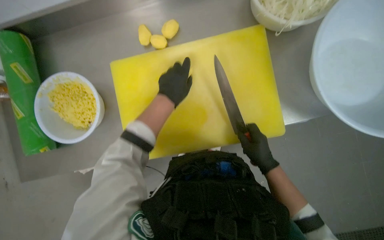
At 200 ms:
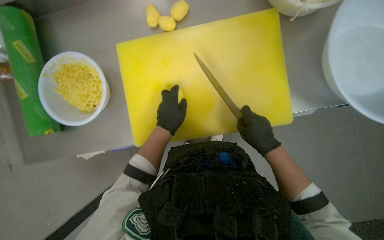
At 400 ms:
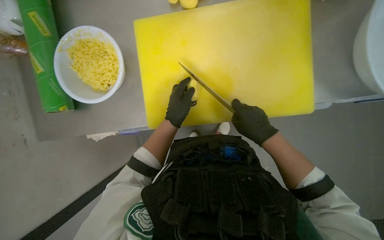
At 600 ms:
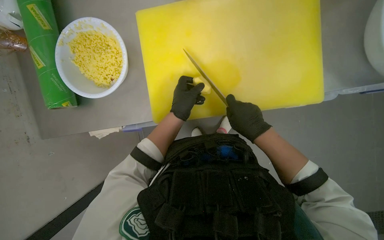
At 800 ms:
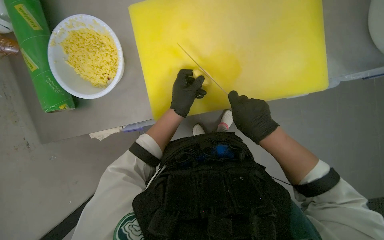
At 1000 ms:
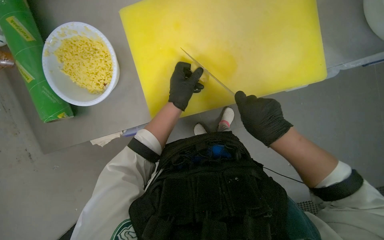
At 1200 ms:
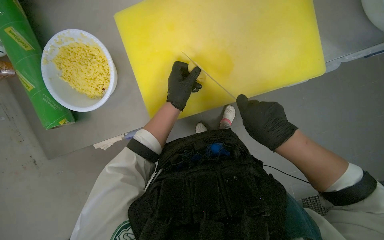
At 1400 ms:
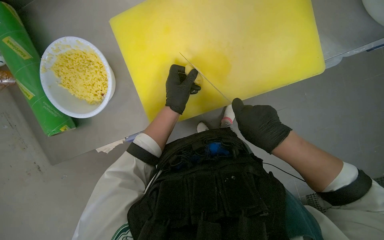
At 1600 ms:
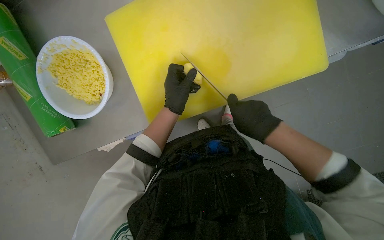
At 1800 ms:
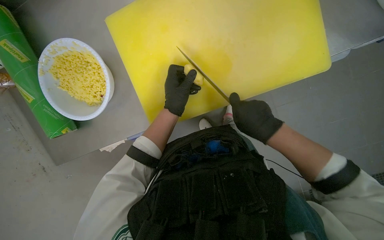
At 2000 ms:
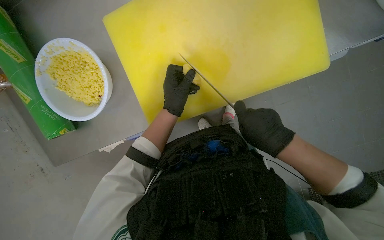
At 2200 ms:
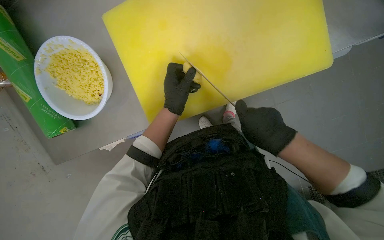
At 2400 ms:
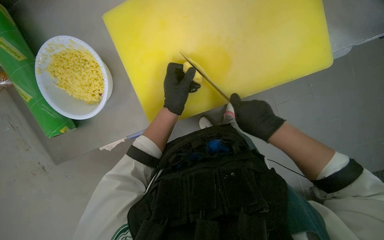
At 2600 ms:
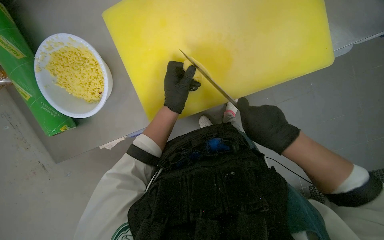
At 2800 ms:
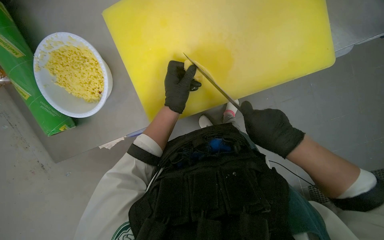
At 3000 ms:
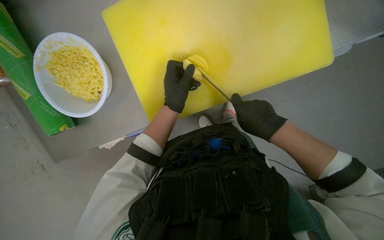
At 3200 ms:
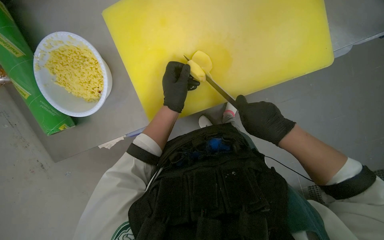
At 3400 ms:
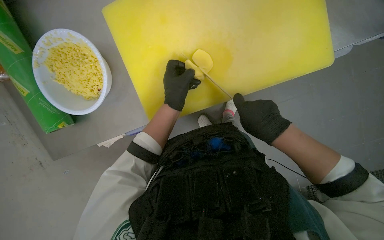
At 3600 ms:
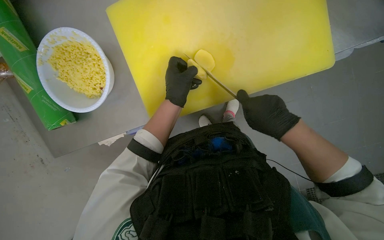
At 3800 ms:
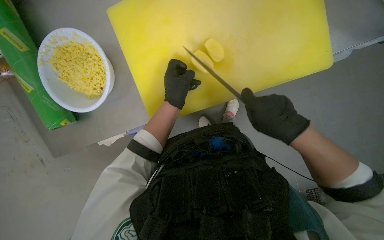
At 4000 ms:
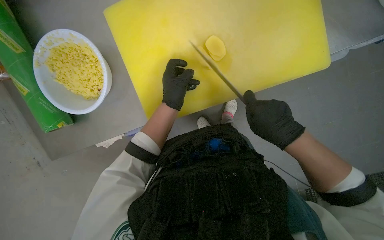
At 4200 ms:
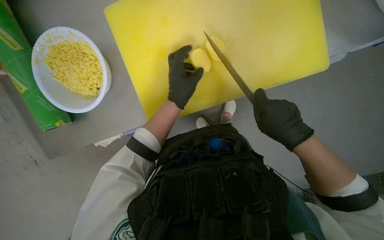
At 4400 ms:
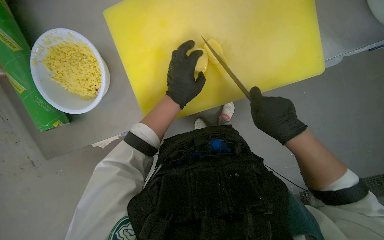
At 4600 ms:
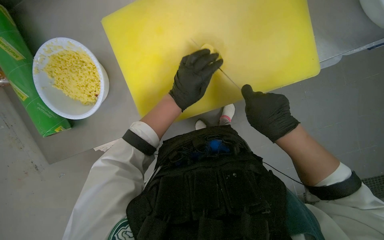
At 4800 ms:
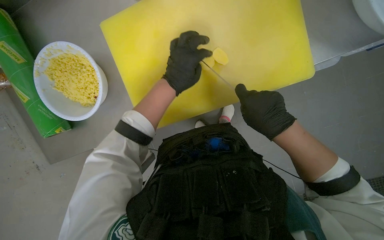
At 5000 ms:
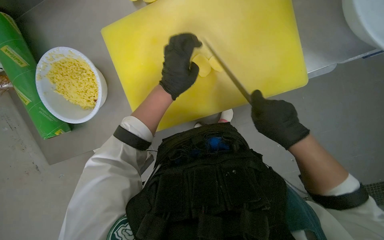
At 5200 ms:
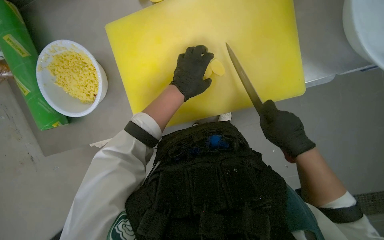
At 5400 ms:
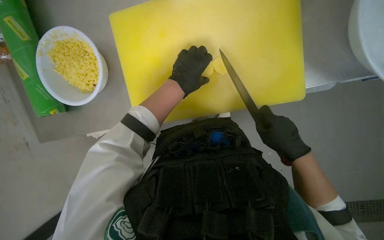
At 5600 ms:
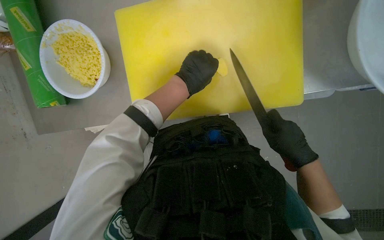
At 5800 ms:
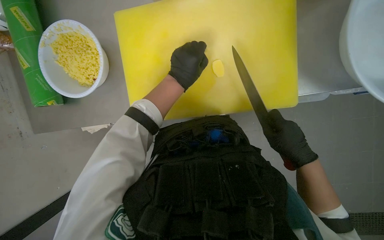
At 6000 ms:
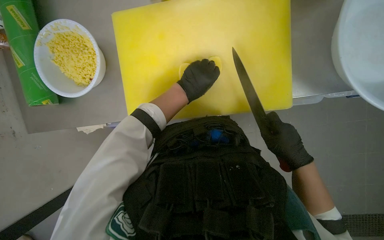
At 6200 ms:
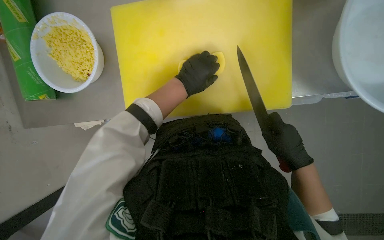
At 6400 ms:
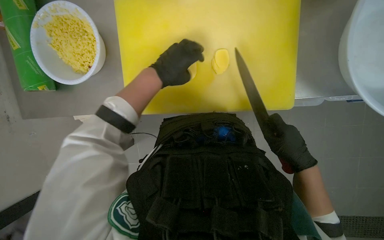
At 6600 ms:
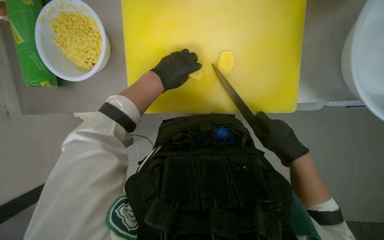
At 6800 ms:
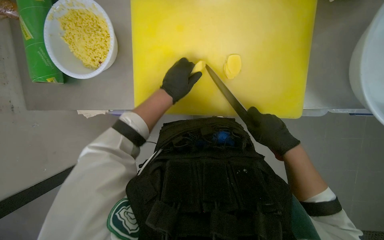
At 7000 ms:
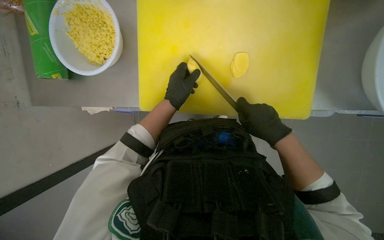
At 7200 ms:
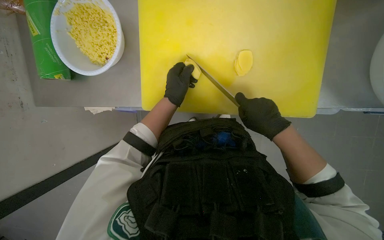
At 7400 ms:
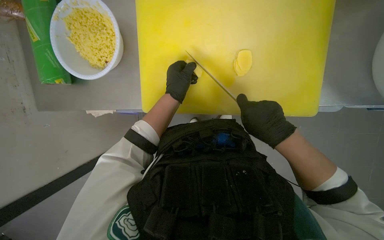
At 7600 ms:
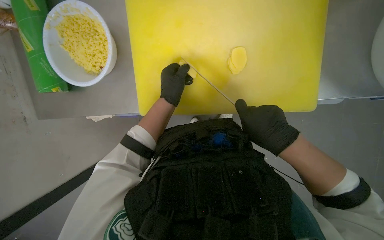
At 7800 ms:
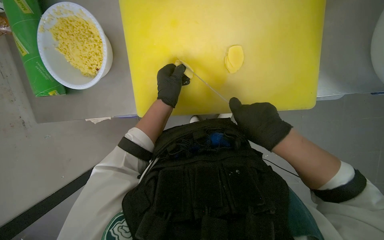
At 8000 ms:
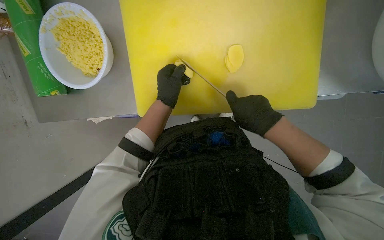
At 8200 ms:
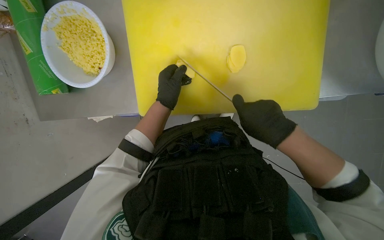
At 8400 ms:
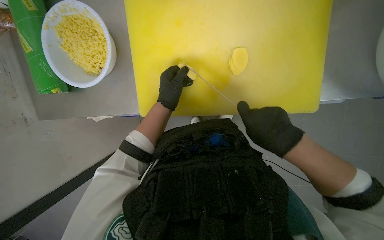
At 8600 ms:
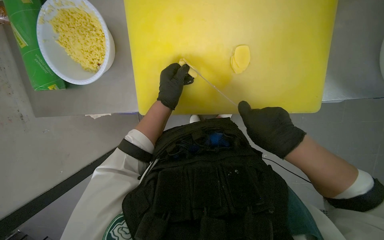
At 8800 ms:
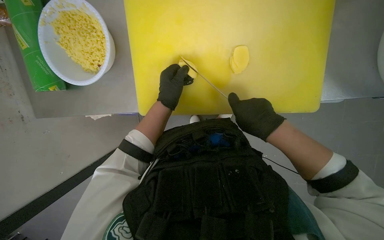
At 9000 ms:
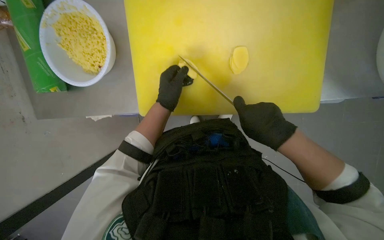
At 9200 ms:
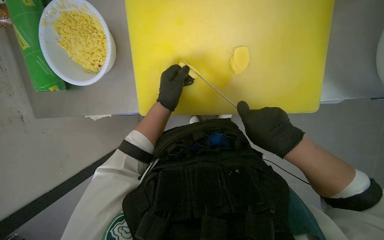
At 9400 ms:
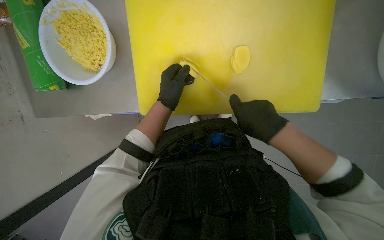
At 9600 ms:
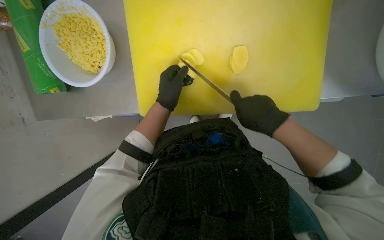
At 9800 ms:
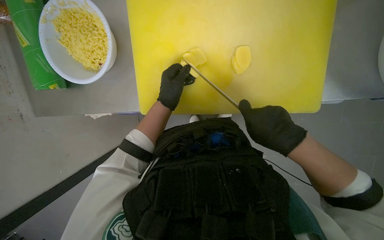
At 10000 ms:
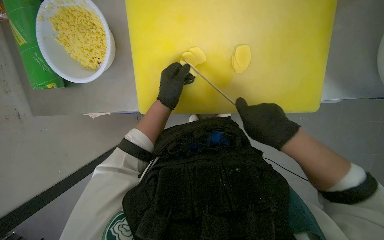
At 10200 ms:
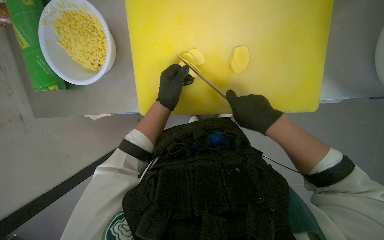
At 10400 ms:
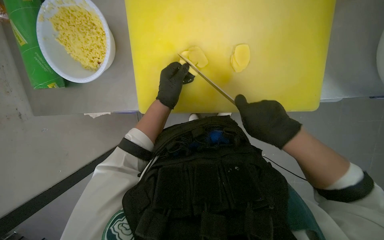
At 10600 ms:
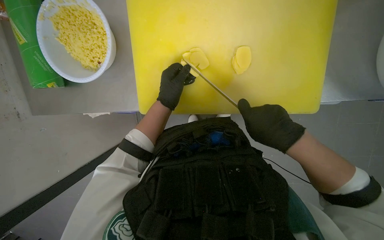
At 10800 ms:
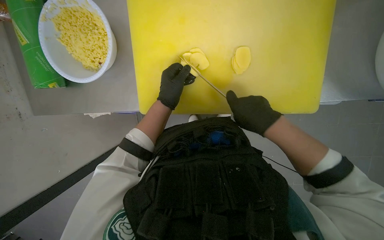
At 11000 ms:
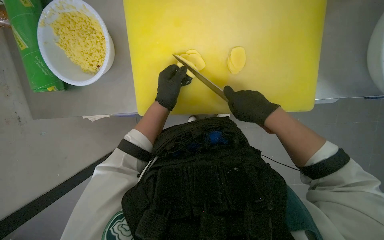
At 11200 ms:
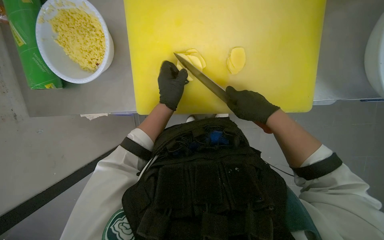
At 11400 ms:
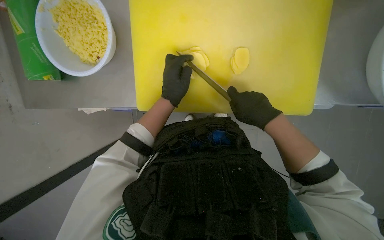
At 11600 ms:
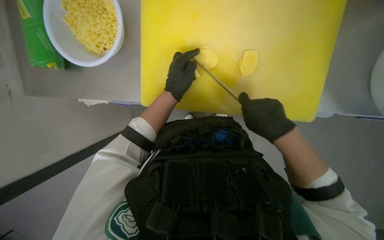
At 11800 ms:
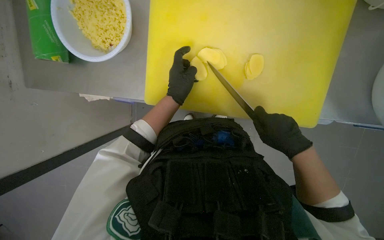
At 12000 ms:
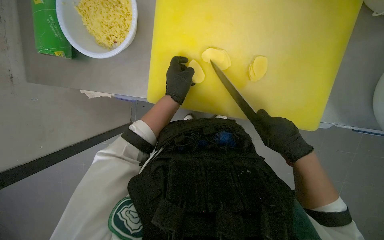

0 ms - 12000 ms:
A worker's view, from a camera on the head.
Job: preparing food.
The whole recording: Slicing and dicing potatoes. The worker slices and dices potatoes on a yellow cutting board, then transfers them to a white bowl.
1600 ms - 4400 ms: The hands are busy where they are.
4400 ms - 6000 ms: The hands are busy where they are.
6000 ms - 7600 ms: The right hand travels up the picture by about 10 cm, while the left hand travels to the left by about 10 cm.
7600 ms - 12000 ms: The hands stay close to where they were, moving slightly.

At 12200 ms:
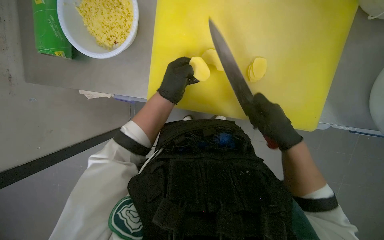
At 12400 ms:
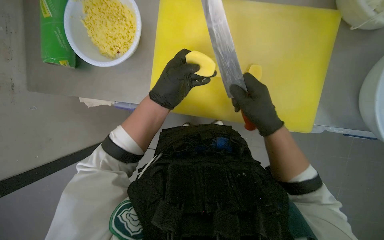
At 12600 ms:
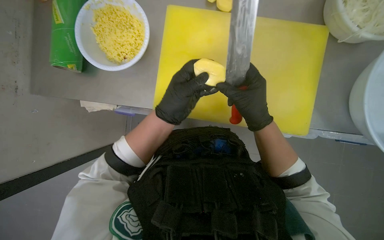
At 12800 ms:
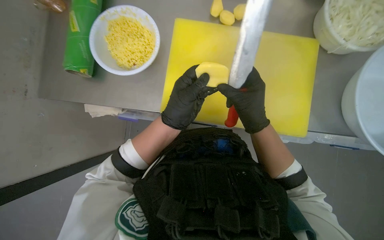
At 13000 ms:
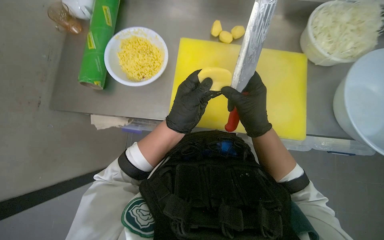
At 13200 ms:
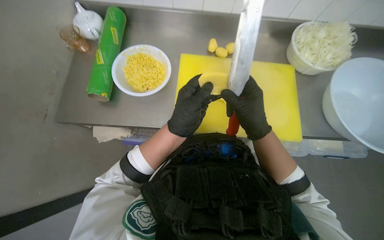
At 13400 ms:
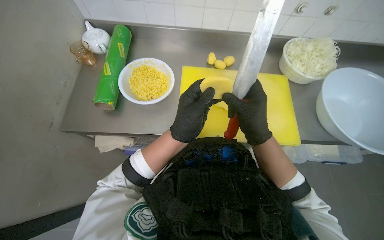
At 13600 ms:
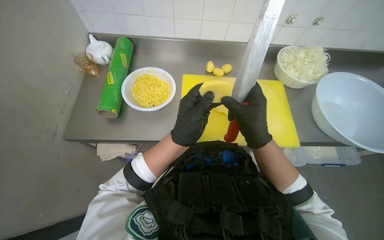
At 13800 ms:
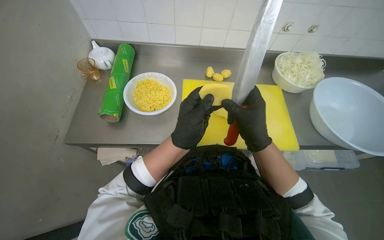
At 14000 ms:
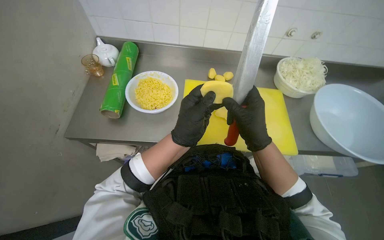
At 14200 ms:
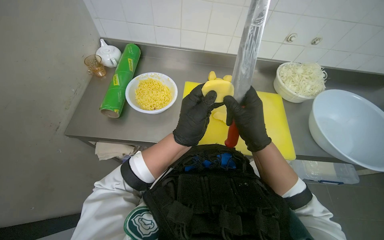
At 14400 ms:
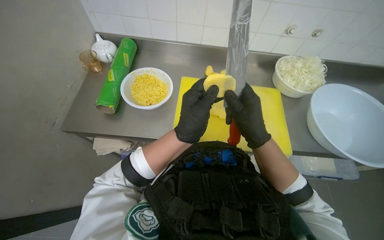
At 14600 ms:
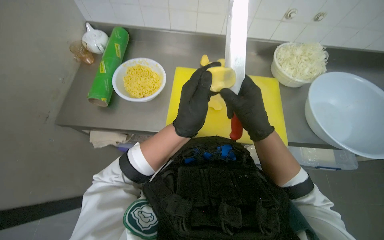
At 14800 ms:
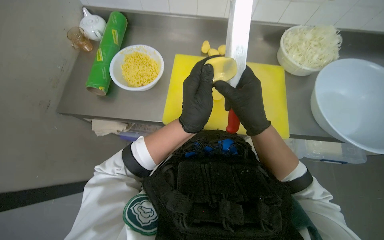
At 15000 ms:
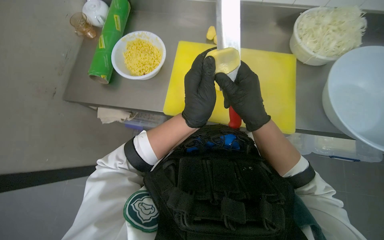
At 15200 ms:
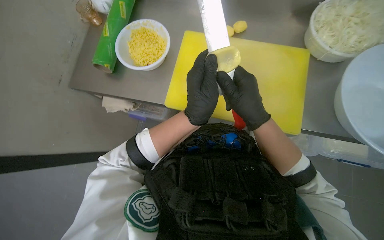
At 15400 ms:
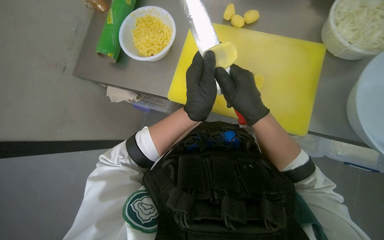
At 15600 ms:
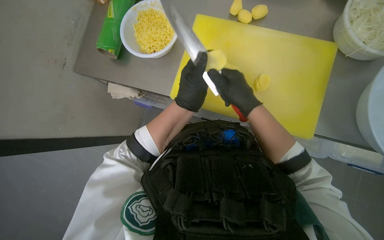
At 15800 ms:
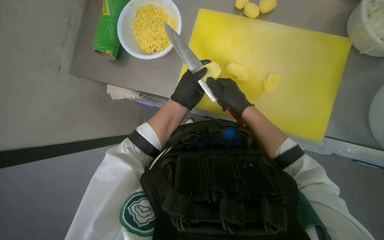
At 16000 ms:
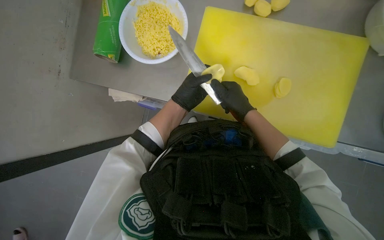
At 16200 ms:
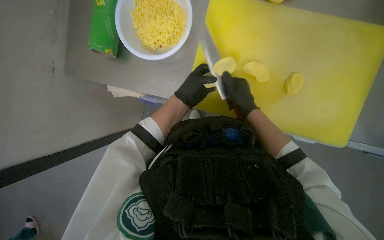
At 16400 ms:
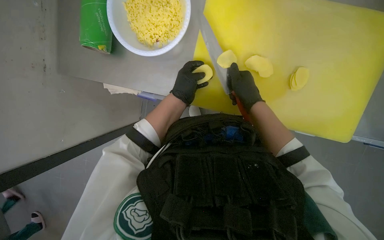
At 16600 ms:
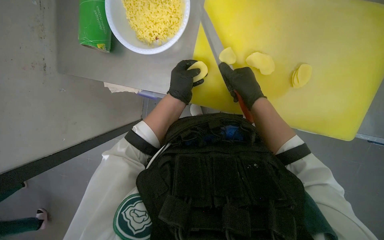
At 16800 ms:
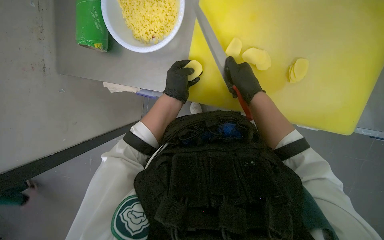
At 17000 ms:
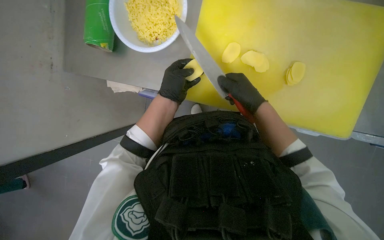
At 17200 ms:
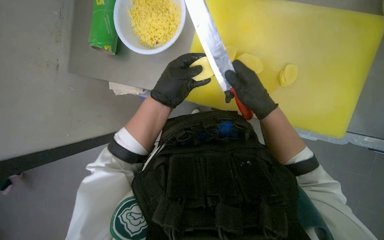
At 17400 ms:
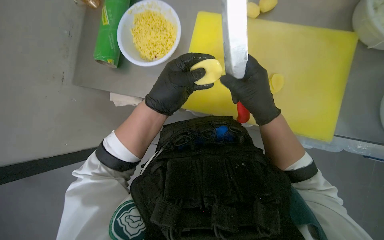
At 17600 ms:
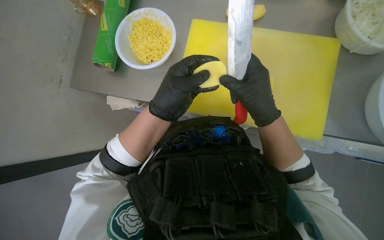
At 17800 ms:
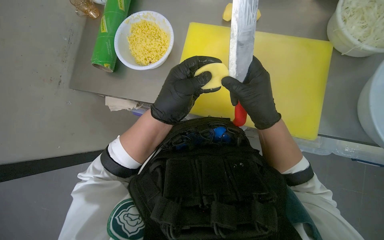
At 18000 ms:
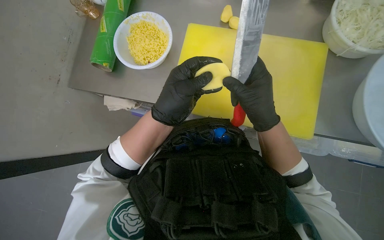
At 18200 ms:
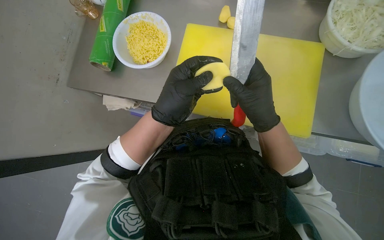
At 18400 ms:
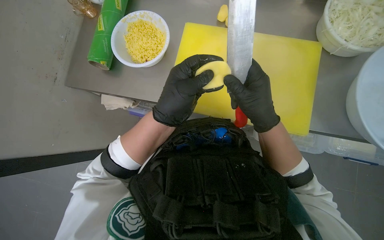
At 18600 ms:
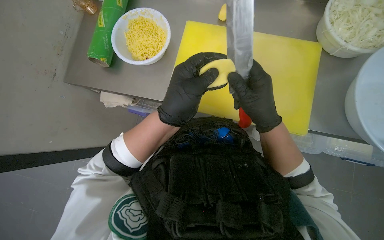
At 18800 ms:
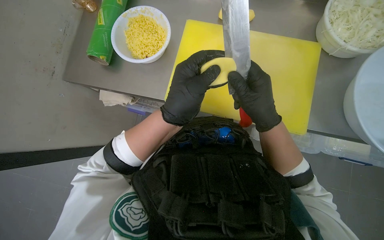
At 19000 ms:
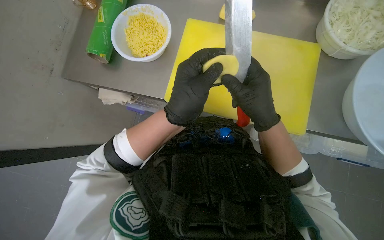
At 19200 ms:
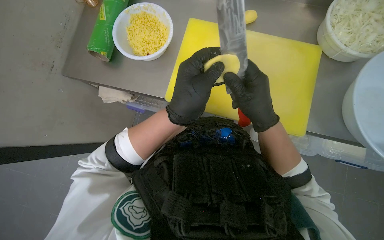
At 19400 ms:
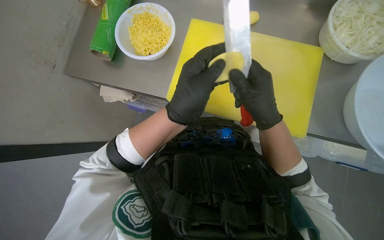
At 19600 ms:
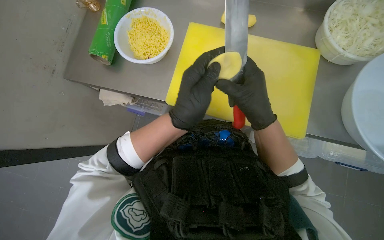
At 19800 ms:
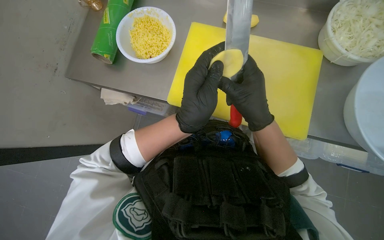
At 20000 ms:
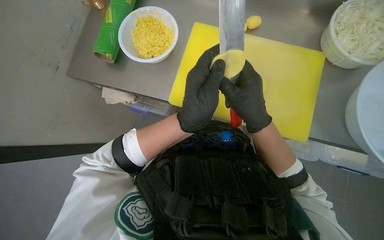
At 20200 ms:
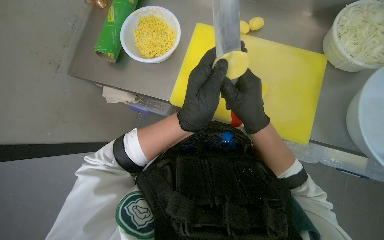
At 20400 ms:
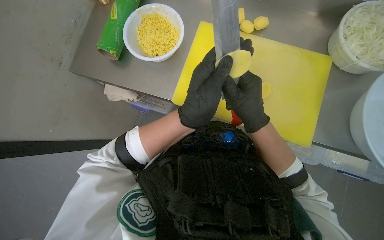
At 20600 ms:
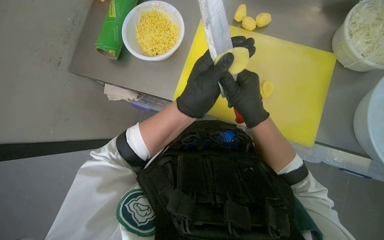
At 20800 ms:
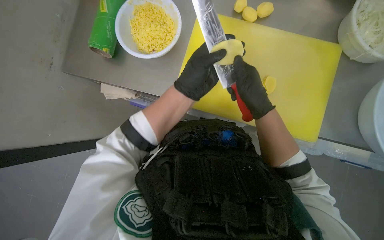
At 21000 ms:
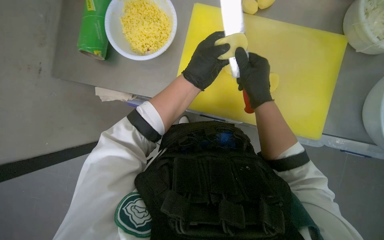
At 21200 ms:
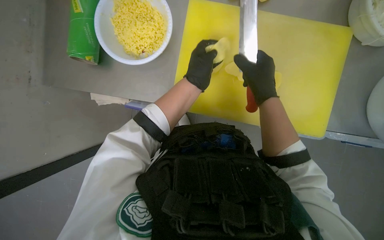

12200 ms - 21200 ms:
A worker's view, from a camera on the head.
Job: preparing food.
The whole recording: Slicing and dicing potatoes. The worker slices and dices potatoes on a yellow cutting board, then transfers them to a white bowl.
12200 ms - 13800 ms: The camera pitches upward, by some 30 degrees. The right hand is displaced to the left by approximately 10 cm.
13800 ms - 15200 ms: The view tips downward by approximately 15 degrees.
15200 ms - 16600 ms: The left hand shifts some 15 cm farther from the camera.
16600 ms - 18200 ms: The left hand shifts approximately 15 cm nearer to the camera. Meanwhile the right hand heads nearer to the camera, covering approximately 10 cm.
18200 ms - 19800 ms: The hands make small movements and keep their place.
19800 ms - 21200 ms: The left hand heads farther from the camera and up the picture, covering about 15 cm.
